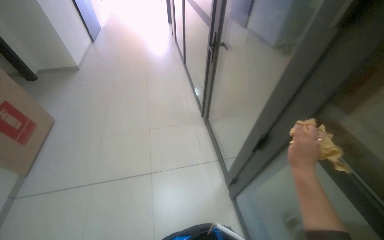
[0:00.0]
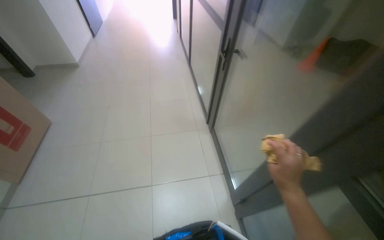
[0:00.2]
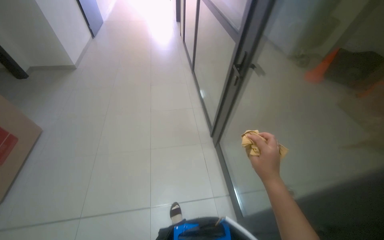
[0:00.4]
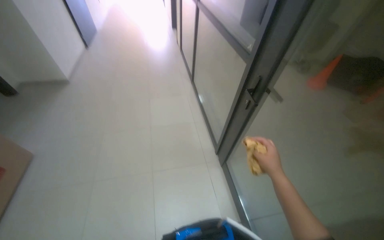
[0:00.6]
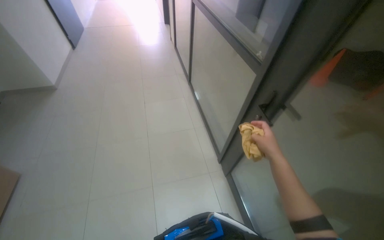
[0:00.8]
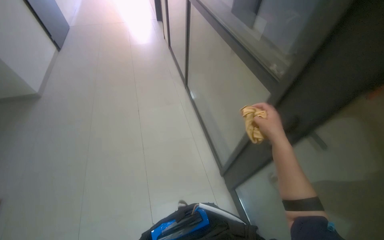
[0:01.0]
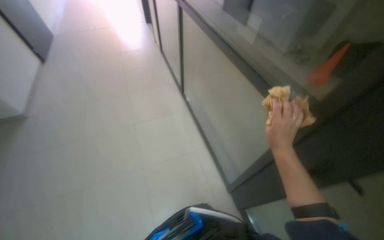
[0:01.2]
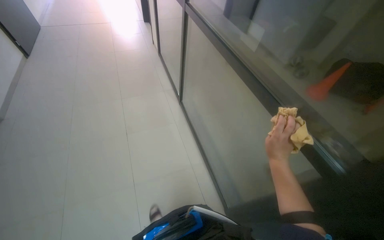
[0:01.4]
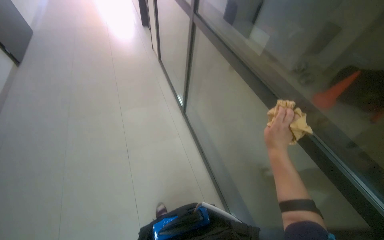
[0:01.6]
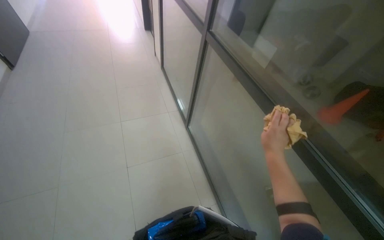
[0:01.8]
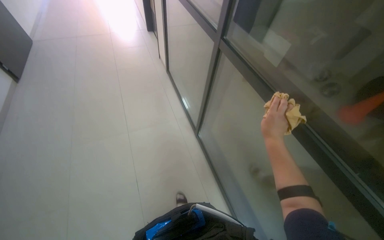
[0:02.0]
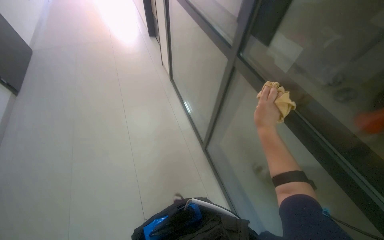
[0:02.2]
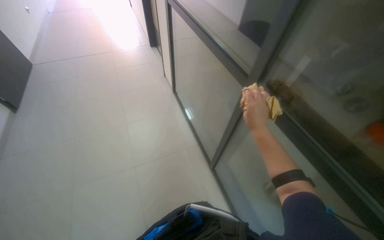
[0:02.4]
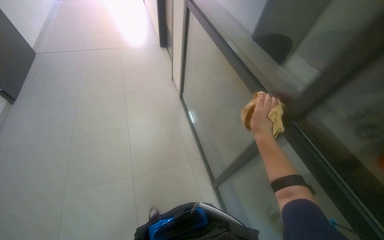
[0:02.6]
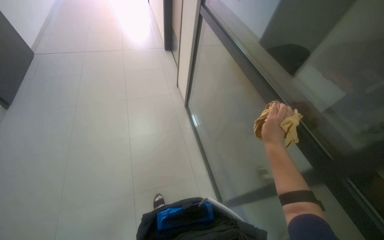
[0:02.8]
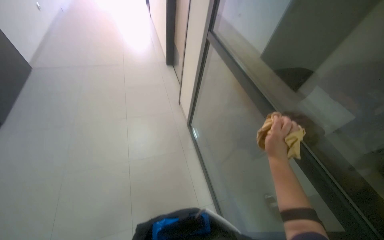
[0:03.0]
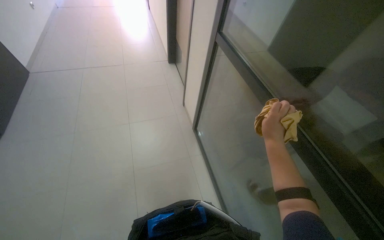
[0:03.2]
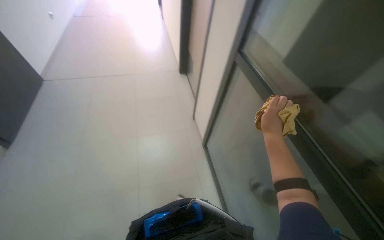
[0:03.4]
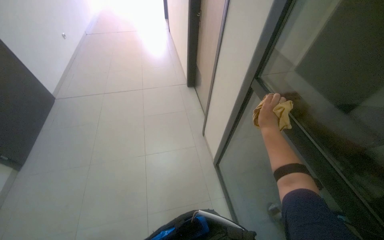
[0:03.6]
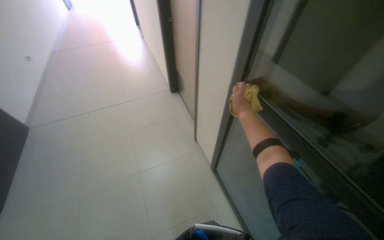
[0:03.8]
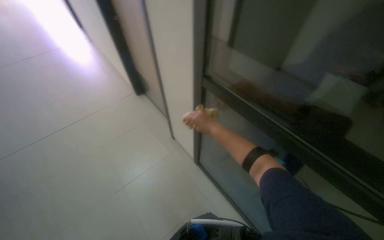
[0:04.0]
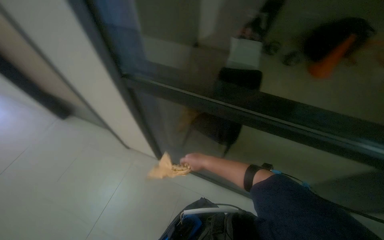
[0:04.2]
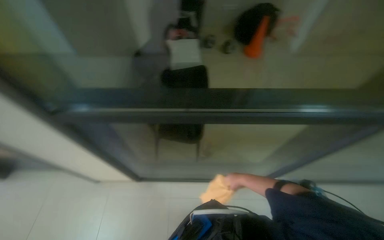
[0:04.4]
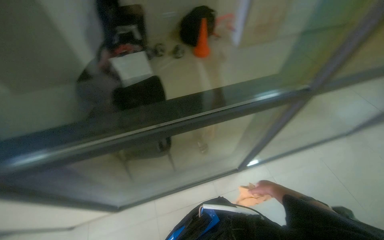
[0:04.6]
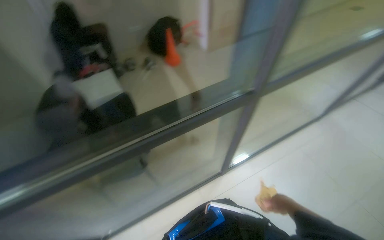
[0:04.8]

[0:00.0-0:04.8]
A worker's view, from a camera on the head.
Job: wiping surfaces.
The whole recording: Wiping glass partition frames. The worker wipes the black frames of the glass partitions with a yellow cloth.
0:00.0 to 0:01.6: The camera is carried approximately 1.5 m.
0:01.6 to 0:03.2: The head travels about 1 m.
0:03.2 to 0:04.8: The head rotates approximately 65 degrees to the right.

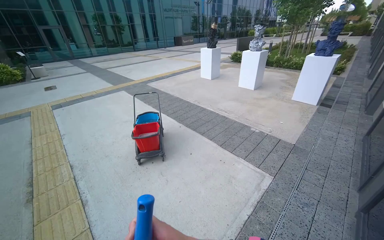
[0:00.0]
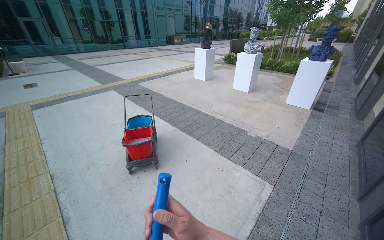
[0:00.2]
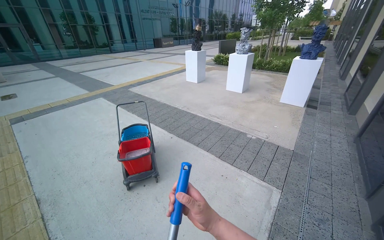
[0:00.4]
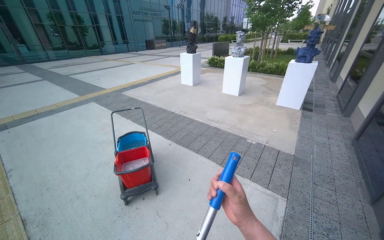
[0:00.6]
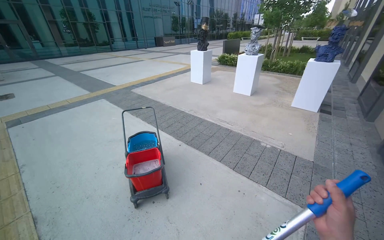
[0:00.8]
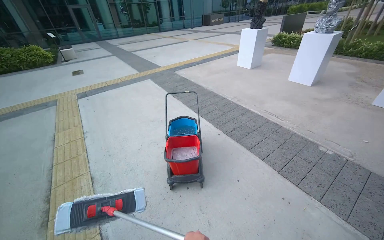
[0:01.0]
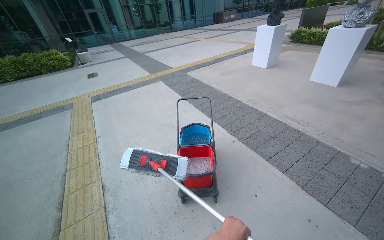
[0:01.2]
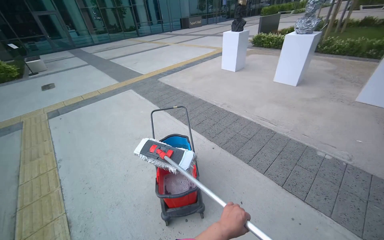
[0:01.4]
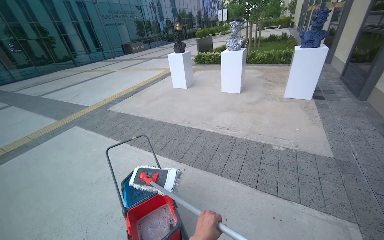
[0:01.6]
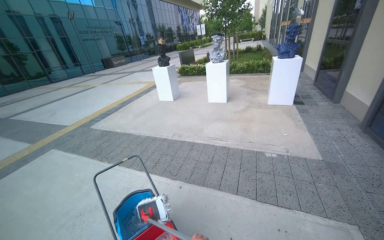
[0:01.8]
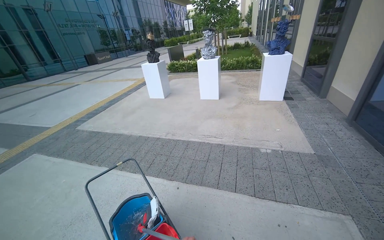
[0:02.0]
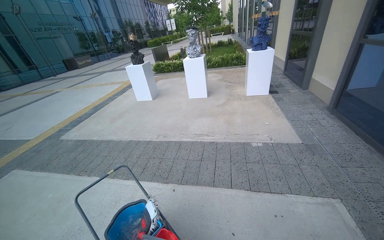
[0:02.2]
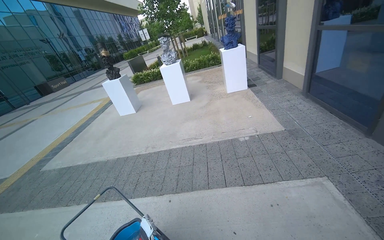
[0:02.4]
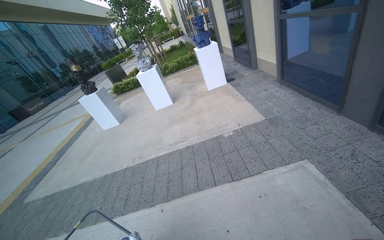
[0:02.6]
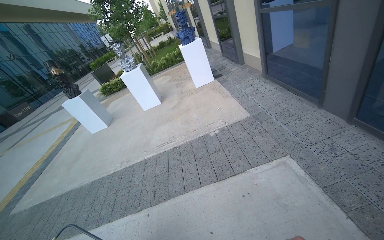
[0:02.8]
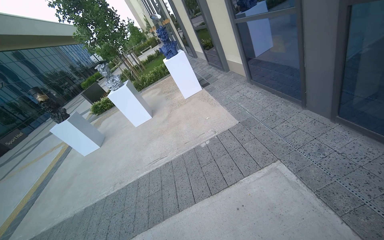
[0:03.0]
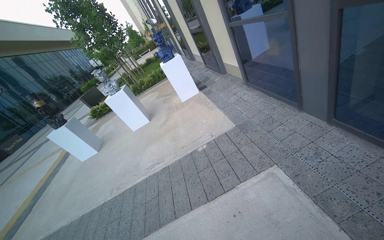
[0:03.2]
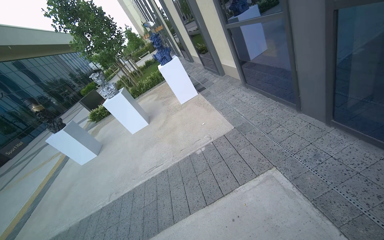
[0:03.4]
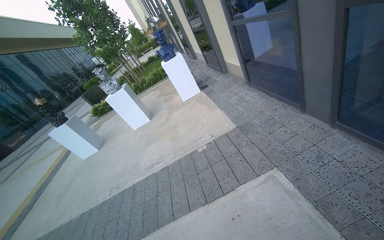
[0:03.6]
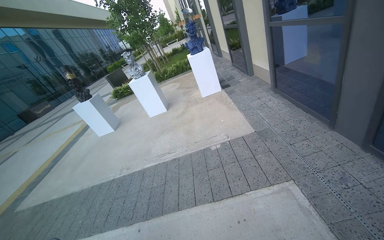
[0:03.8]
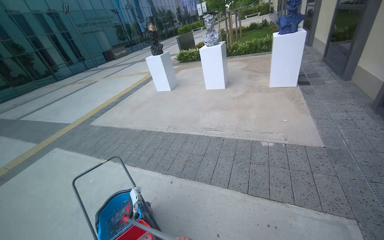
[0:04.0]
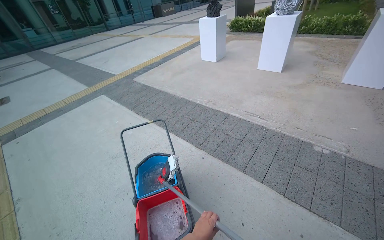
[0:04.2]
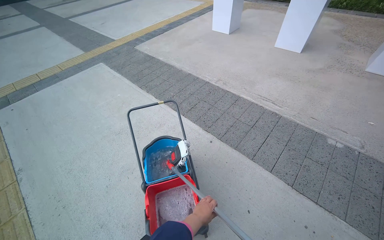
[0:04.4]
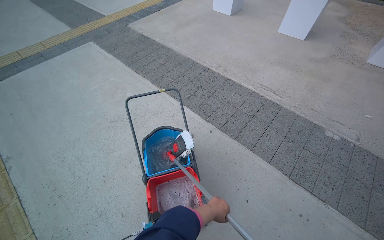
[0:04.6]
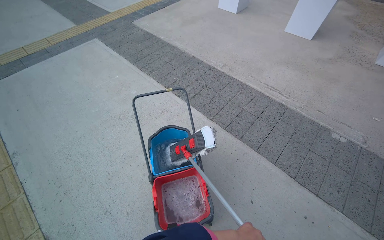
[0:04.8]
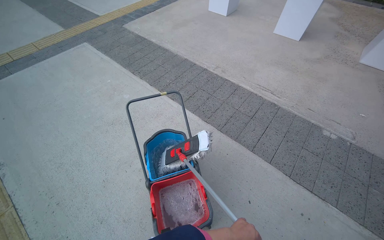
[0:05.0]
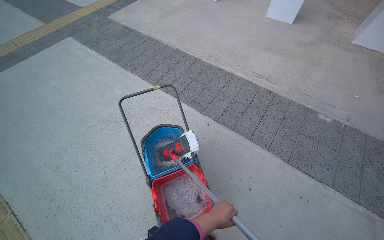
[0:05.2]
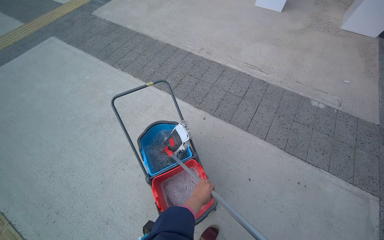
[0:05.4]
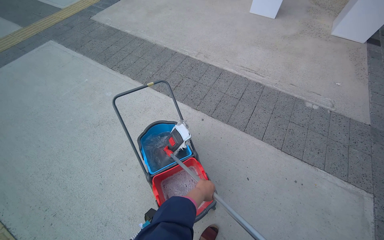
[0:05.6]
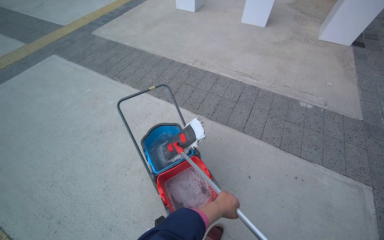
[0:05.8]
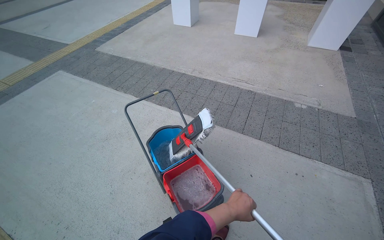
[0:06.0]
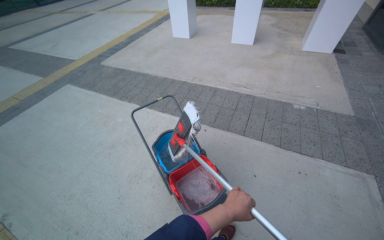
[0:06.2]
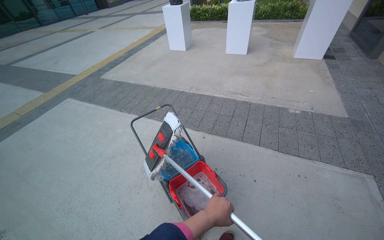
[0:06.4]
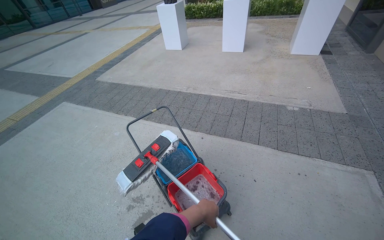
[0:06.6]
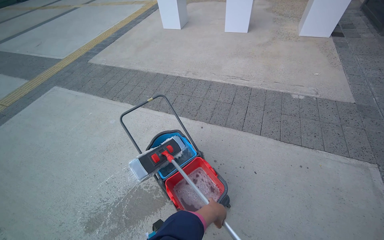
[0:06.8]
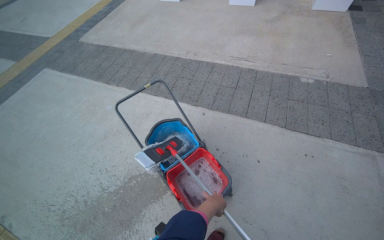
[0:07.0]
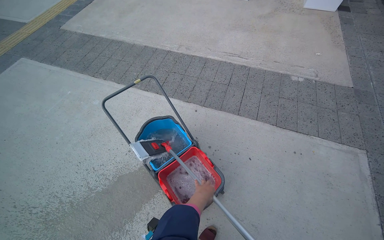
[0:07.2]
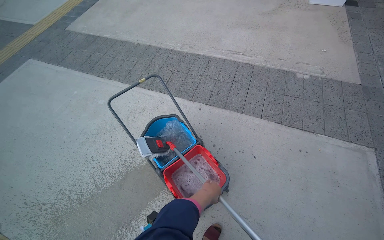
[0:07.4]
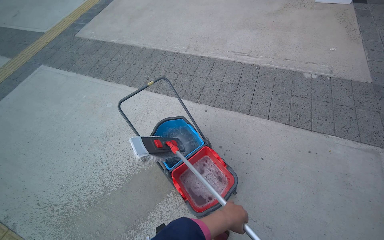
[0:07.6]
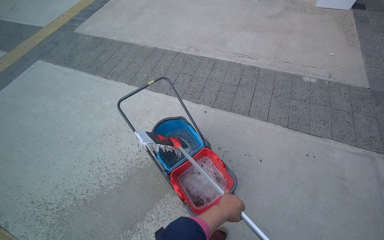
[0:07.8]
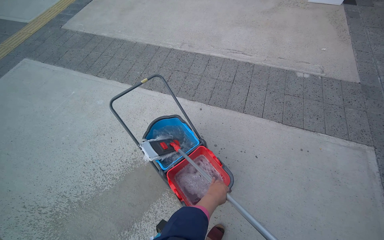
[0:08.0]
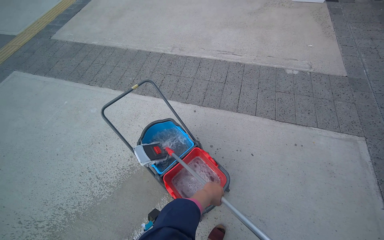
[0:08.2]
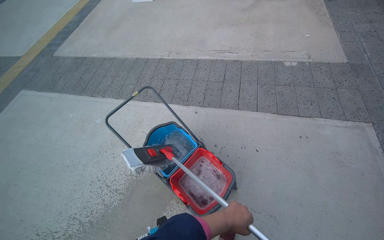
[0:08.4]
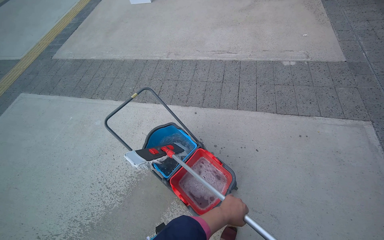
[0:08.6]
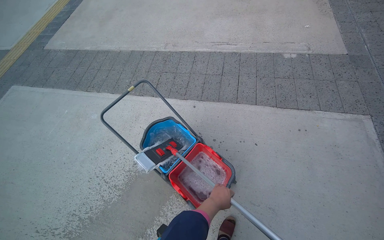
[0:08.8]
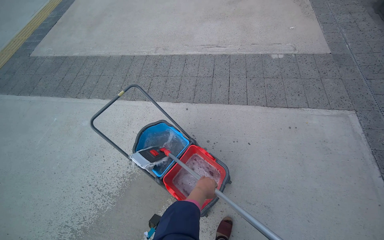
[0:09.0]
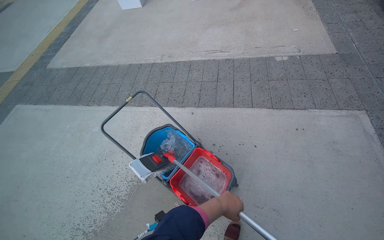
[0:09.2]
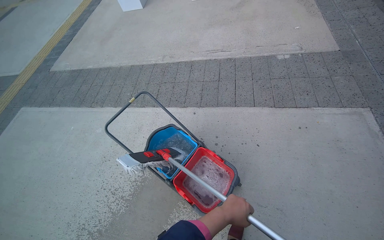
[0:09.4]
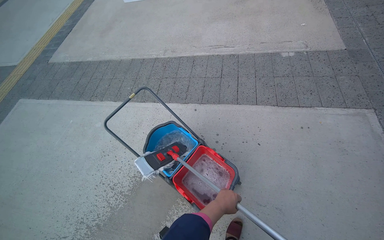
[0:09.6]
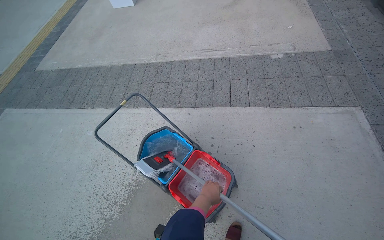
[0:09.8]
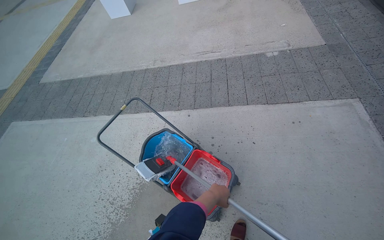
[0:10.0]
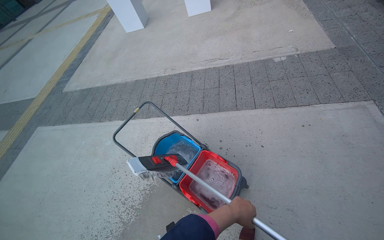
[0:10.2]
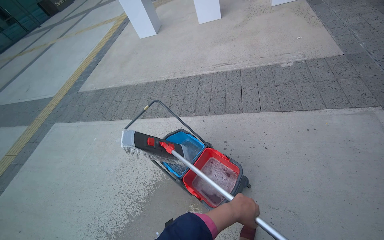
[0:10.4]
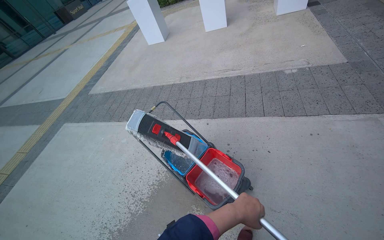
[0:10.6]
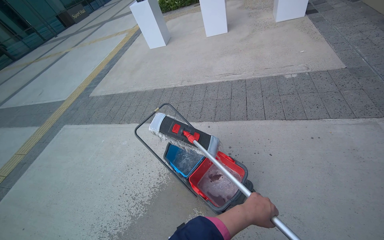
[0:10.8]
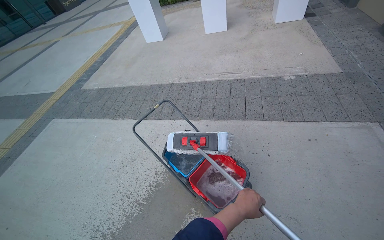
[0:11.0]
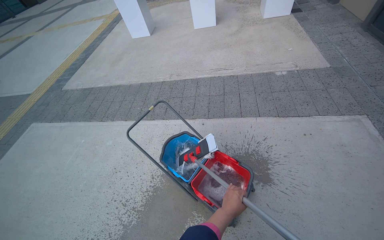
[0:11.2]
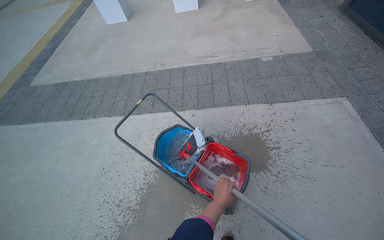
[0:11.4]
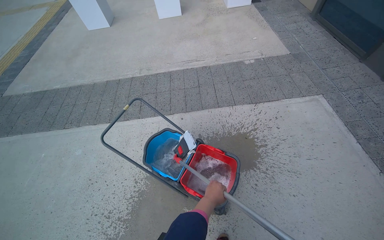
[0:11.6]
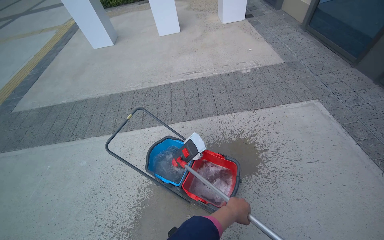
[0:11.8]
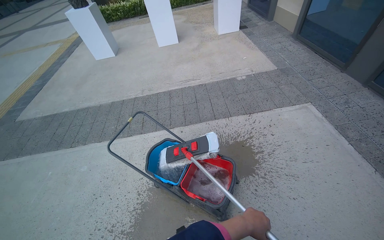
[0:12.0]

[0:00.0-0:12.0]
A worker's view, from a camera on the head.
Job: mopping floor.
The whole recording: Wringing mop in bucket. The worker wrings the mop in the cleaning bucket.
0:00.0 to 0:01.6: The camera is carried roughly 1 m. The head rotates some 20 degrees to the right.
0:01.6 to 0:03.0: The head rotates about 45 degrees to the right.
0:03.0 to 0:04.4: The wearer moves about 70 cm. The wearer looks about 60 degrees further to the left. The wearer looks roughly 30 degrees further downward.

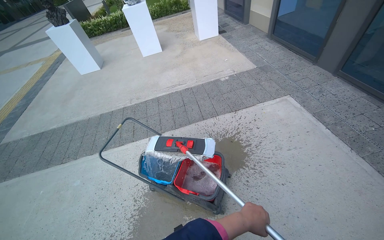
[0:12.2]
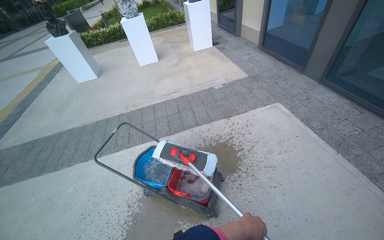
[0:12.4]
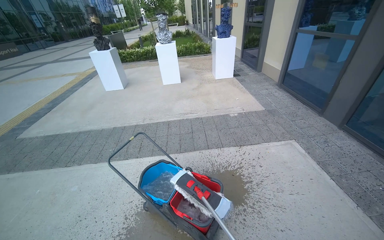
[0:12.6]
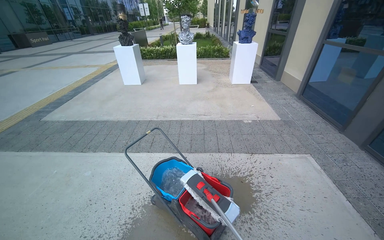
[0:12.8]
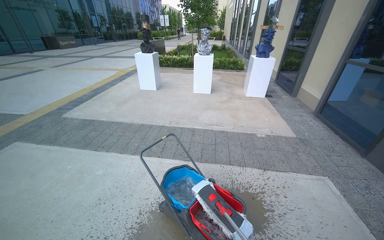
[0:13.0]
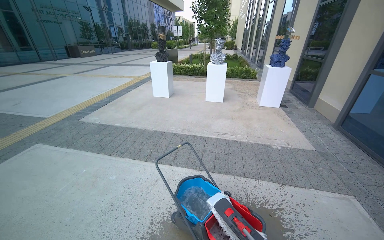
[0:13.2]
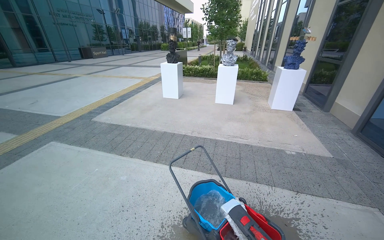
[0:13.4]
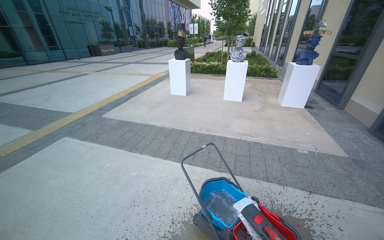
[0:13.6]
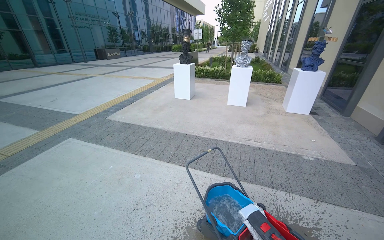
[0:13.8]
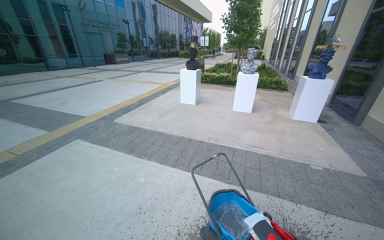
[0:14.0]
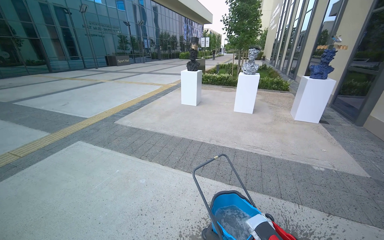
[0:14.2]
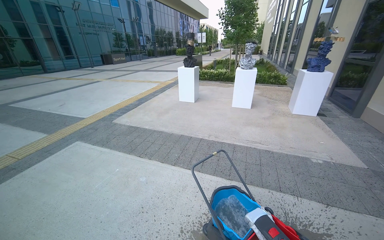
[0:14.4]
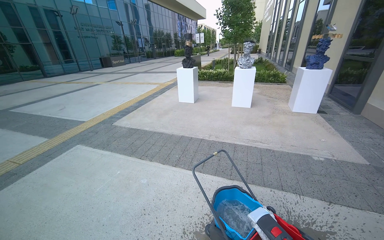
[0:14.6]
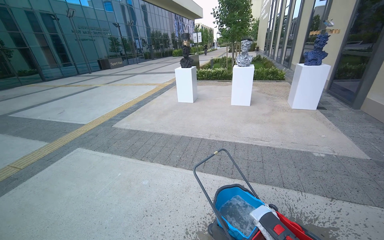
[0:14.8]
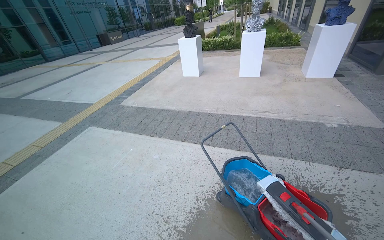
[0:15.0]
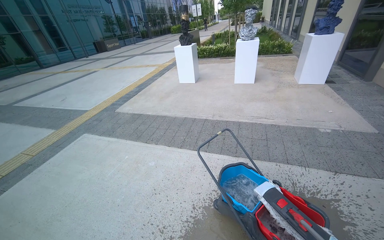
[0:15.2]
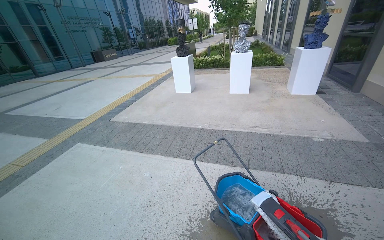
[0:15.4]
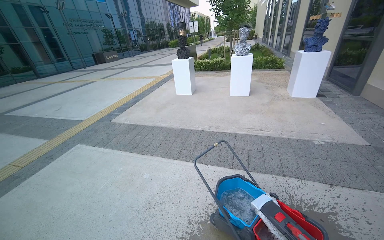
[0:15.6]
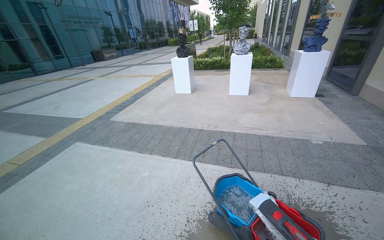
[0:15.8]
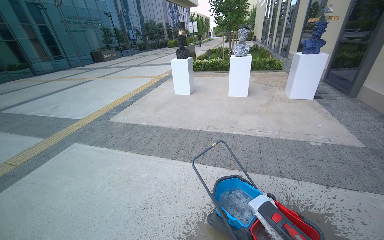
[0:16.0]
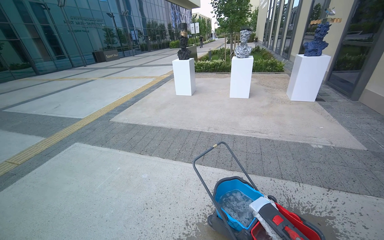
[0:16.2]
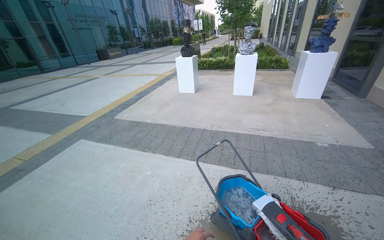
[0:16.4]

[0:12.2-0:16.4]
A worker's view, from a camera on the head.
Job: mopping floor.
The whole recording: Wringing mop in bucket. The worker wrings the mop in the cleaning bucket.
0:12.2 to 0:13.6: The wearer's head swings some 30 degrees to the left. The camera pitches upward, by about 20 degrees.
